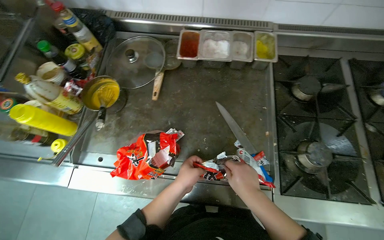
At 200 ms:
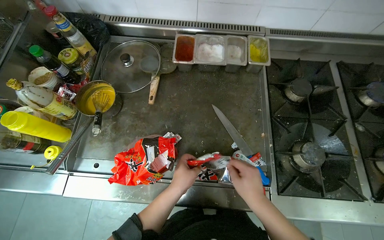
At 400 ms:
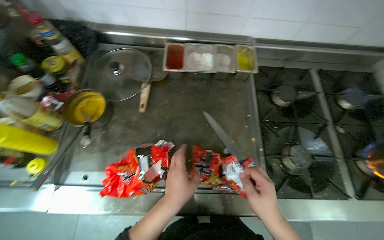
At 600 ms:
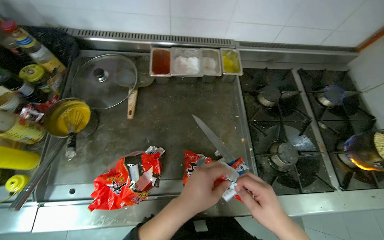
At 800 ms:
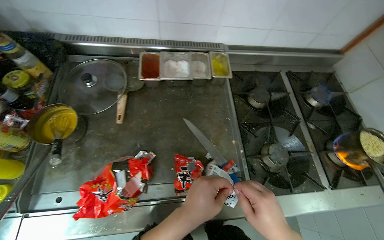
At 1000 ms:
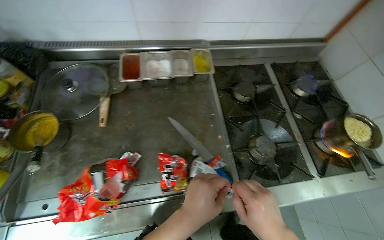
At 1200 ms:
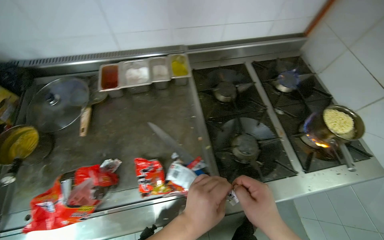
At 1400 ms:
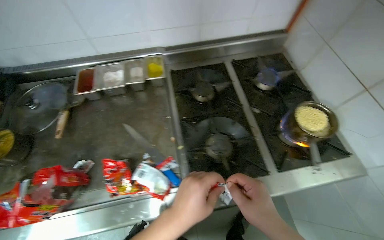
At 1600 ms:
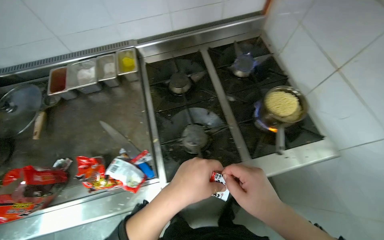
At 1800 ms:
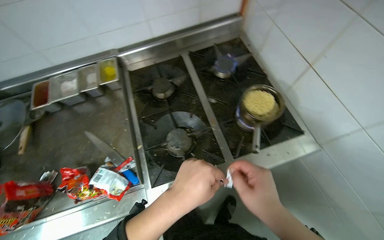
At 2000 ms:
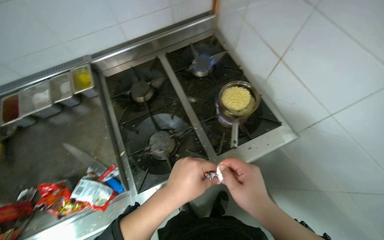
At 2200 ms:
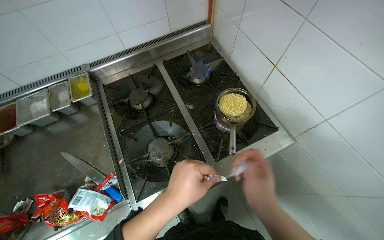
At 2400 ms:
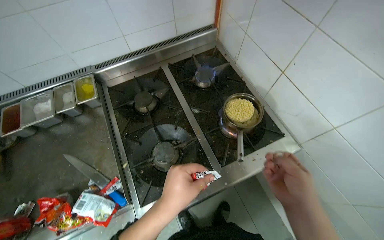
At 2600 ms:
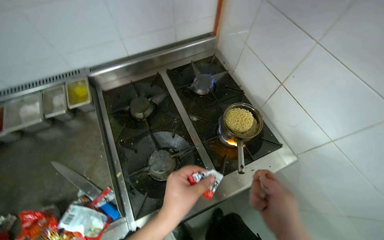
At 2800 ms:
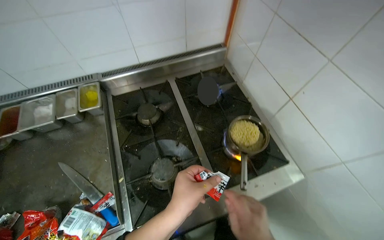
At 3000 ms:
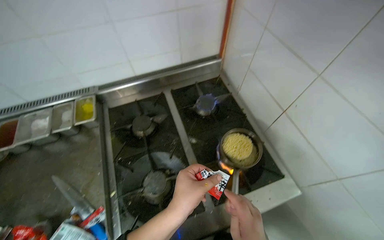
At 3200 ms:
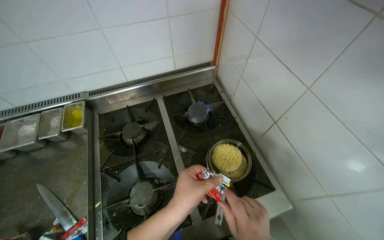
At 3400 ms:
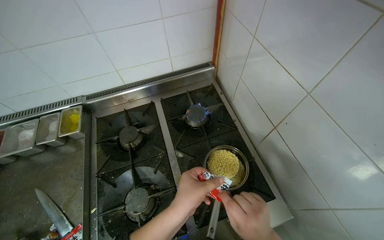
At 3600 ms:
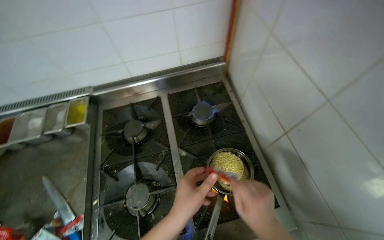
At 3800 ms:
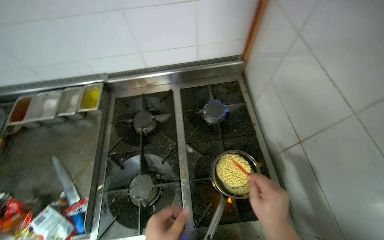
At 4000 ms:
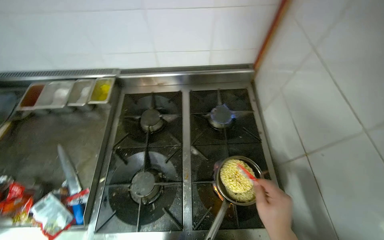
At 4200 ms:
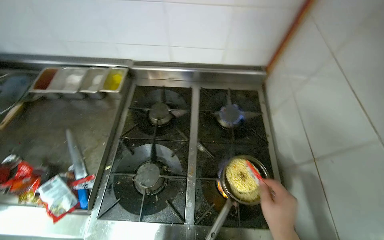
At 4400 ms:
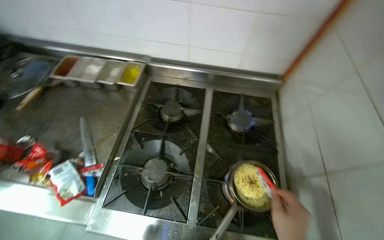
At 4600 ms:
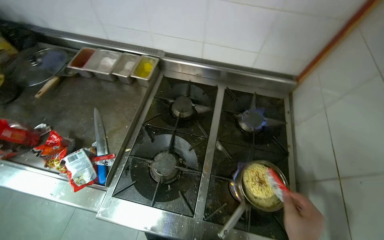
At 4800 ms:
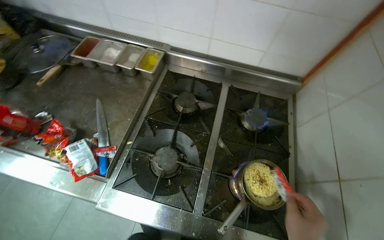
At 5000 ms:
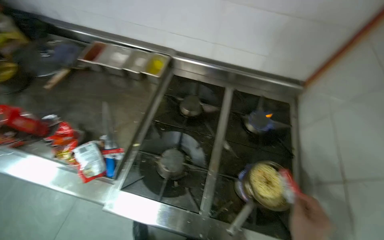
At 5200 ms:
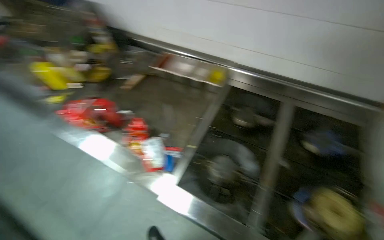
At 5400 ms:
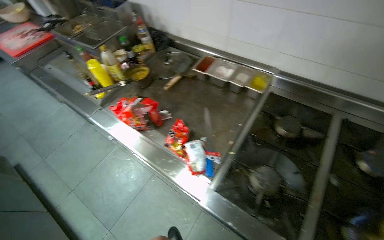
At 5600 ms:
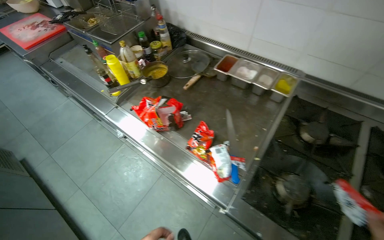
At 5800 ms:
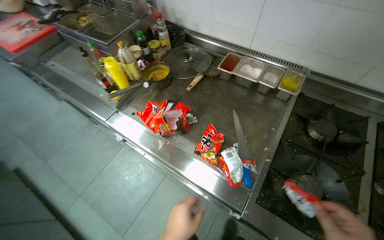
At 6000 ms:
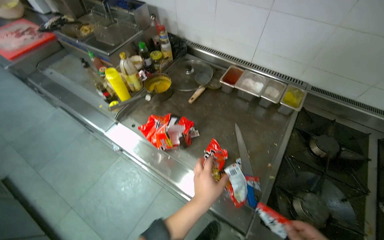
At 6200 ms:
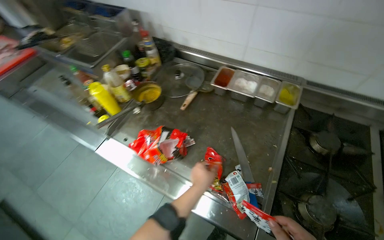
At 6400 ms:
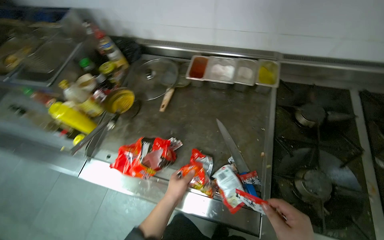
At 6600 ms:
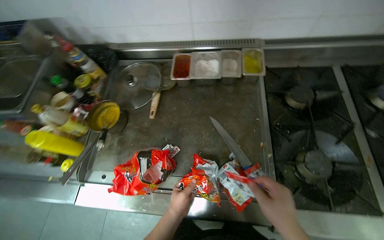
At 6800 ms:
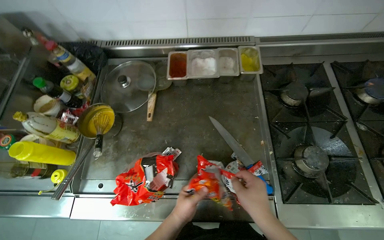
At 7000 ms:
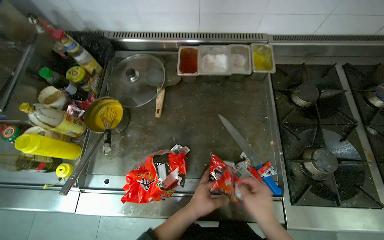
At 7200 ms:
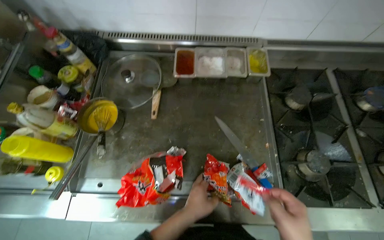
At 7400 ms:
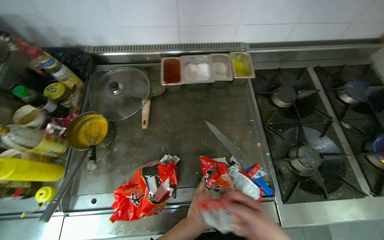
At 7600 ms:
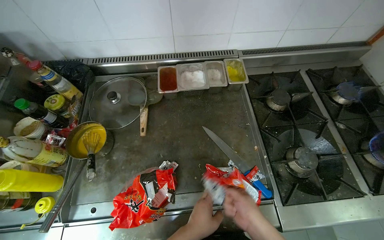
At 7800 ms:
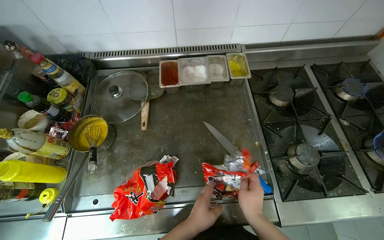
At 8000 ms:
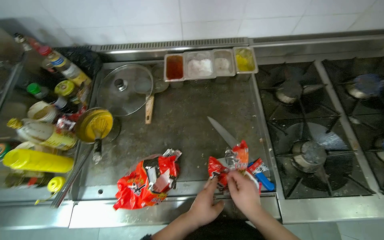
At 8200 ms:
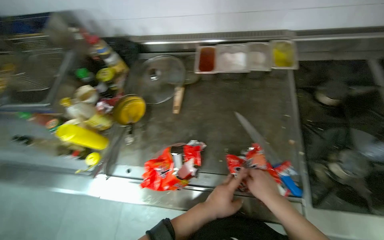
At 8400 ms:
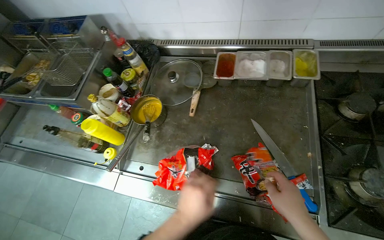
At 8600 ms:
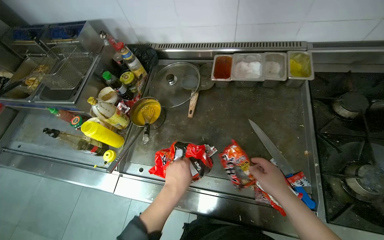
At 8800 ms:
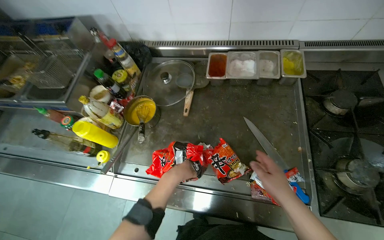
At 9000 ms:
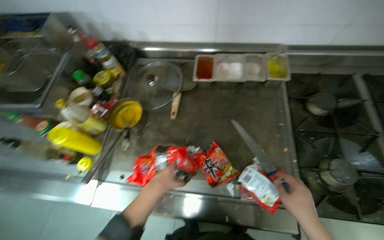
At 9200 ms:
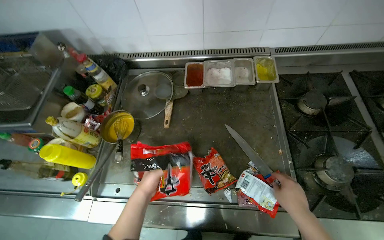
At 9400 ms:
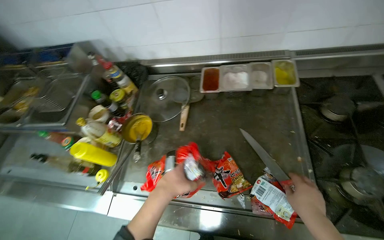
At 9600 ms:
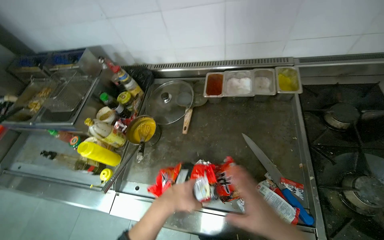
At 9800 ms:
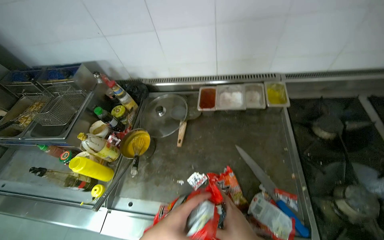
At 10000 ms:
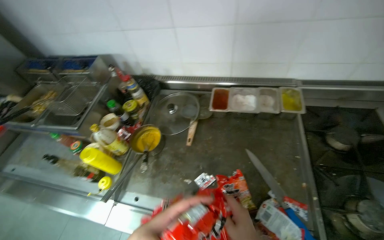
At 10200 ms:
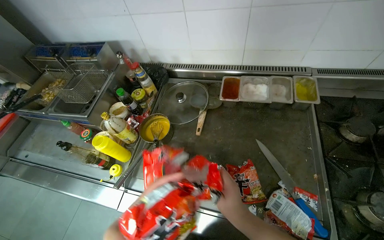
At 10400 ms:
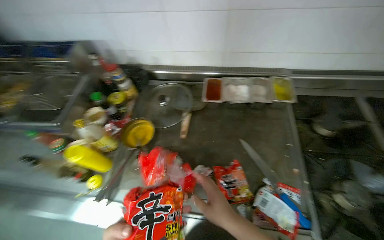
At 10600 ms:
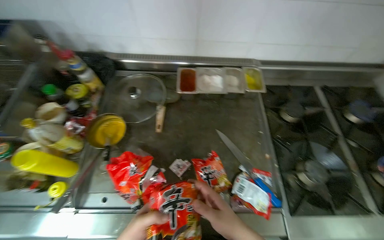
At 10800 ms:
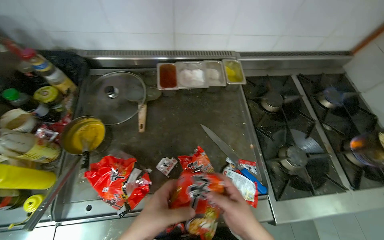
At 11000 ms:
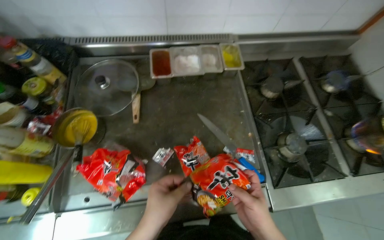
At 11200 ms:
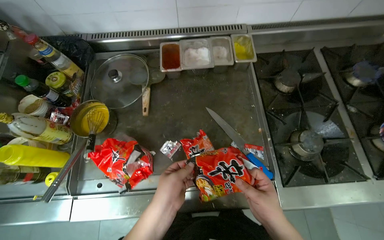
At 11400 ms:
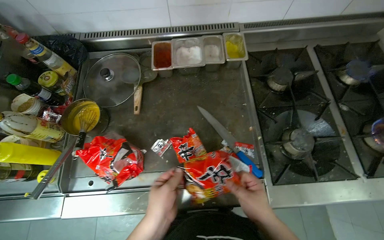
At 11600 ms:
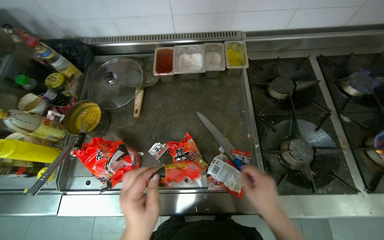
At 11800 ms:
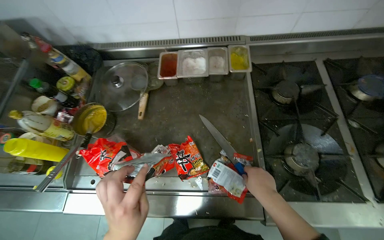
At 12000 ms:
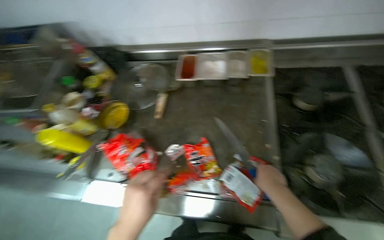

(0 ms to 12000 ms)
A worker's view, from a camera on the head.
Job: cooking food.
The whole recording: Preparing instant noodles for cooking. The worker opens a package of instant noodles, adds them to a pot, and mixes in seasoning packets.
0 ms - 1600 ms: The wearer moves to the right, some 50 cm.
3000 ms - 4400 ms: The scene rotates clockwise by about 25 degrees.
4400 ms - 6000 ms: The camera is carried to the left, some 60 cm. The wearer looks roughly 25 degrees further to the left.
6000 ms - 7600 ms: The head rotates about 40 degrees to the right.
7600 ms - 9000 ms: The left hand goes some 15 cm to the left.
10400 ms - 12000 ms: The right hand shifts some 25 cm to the right.

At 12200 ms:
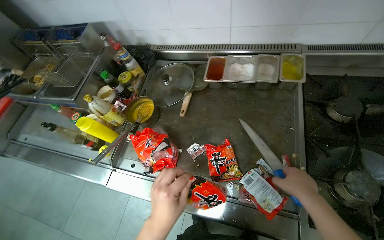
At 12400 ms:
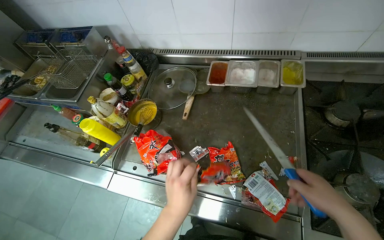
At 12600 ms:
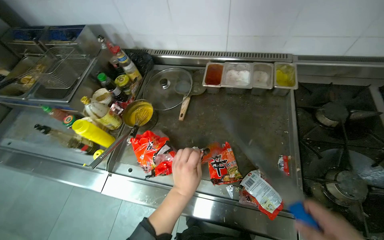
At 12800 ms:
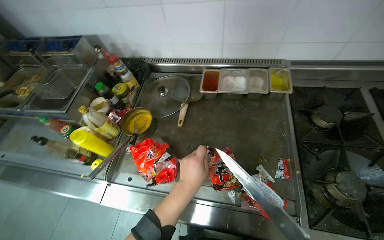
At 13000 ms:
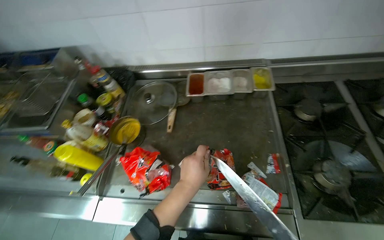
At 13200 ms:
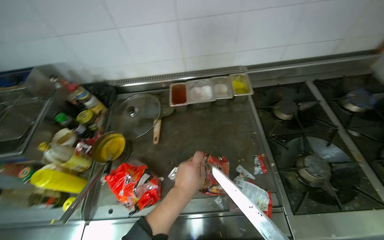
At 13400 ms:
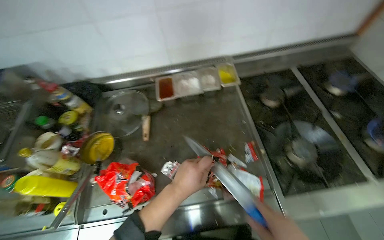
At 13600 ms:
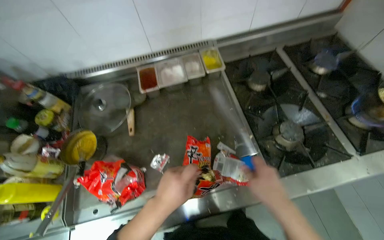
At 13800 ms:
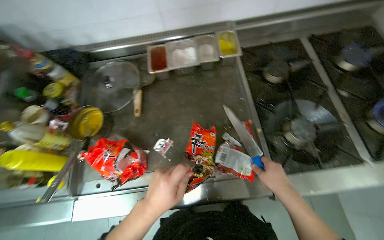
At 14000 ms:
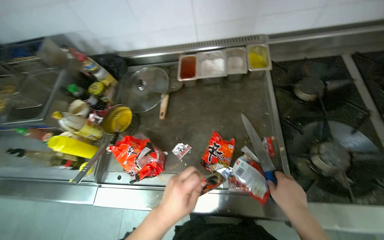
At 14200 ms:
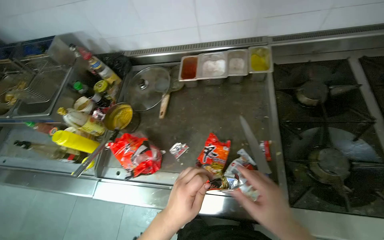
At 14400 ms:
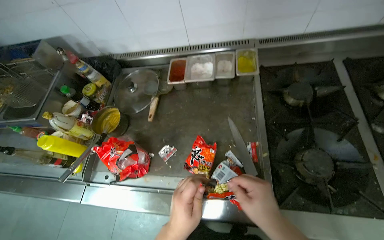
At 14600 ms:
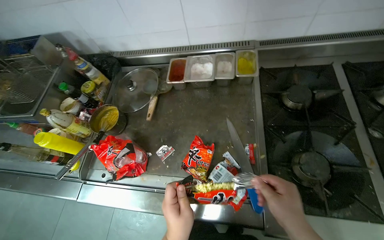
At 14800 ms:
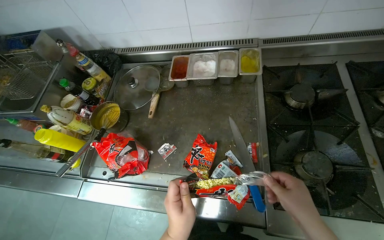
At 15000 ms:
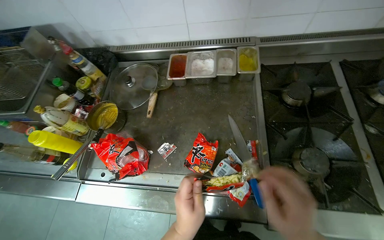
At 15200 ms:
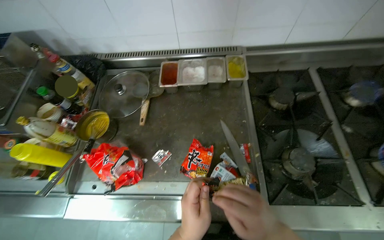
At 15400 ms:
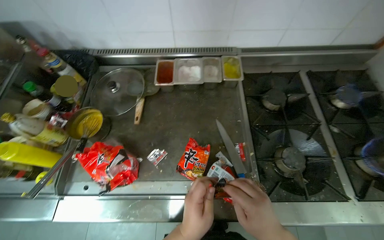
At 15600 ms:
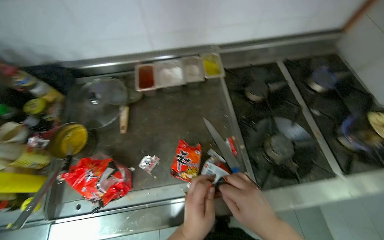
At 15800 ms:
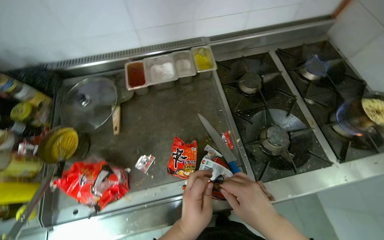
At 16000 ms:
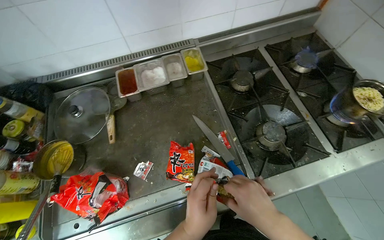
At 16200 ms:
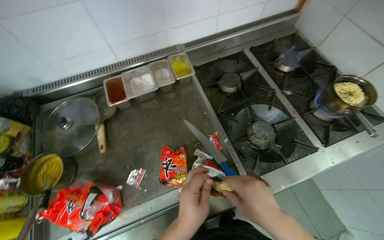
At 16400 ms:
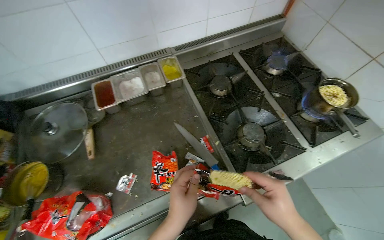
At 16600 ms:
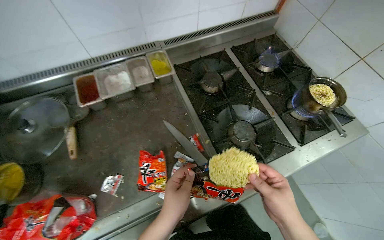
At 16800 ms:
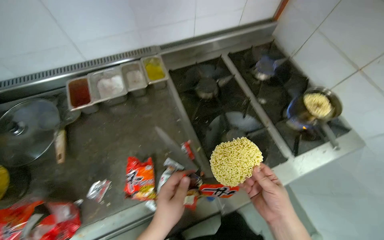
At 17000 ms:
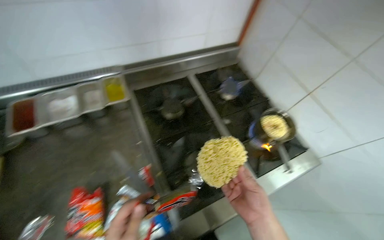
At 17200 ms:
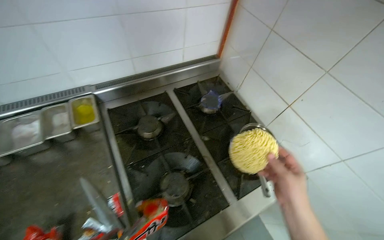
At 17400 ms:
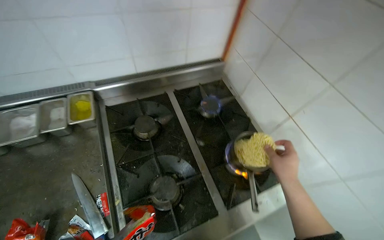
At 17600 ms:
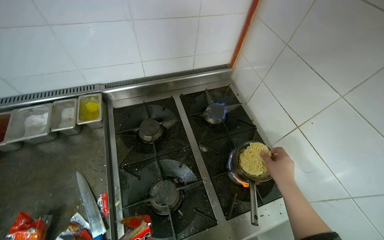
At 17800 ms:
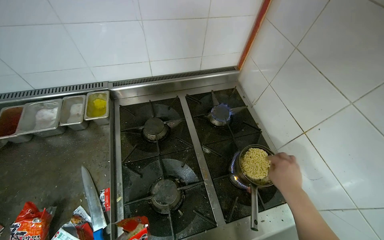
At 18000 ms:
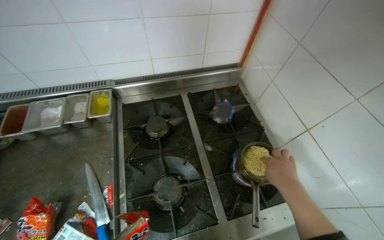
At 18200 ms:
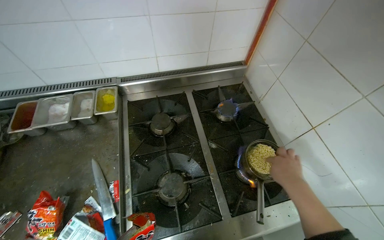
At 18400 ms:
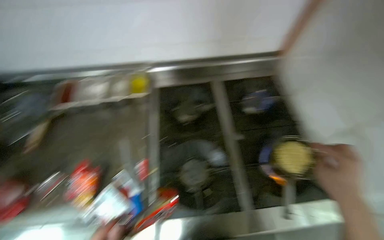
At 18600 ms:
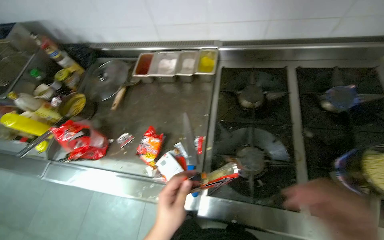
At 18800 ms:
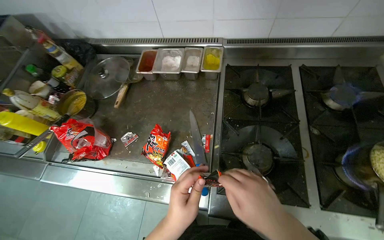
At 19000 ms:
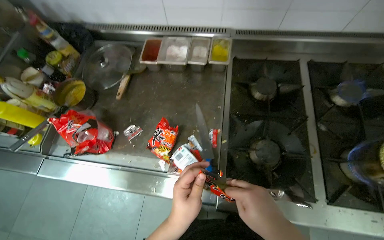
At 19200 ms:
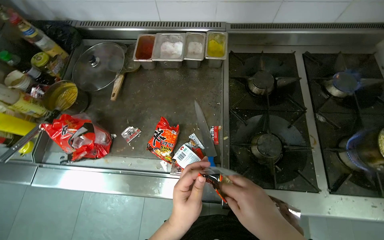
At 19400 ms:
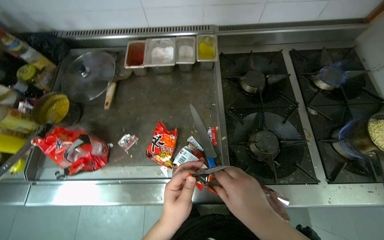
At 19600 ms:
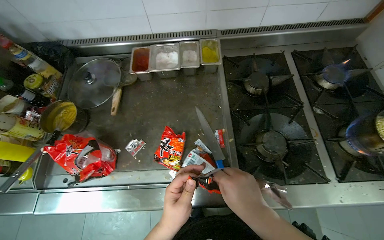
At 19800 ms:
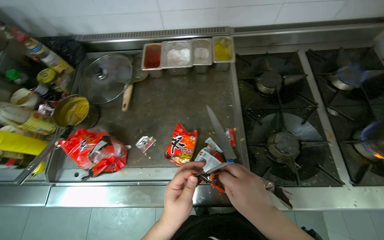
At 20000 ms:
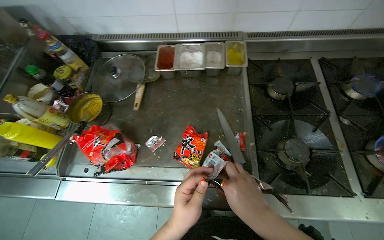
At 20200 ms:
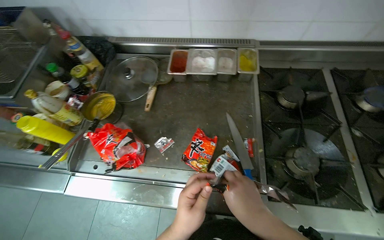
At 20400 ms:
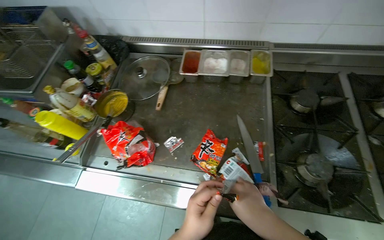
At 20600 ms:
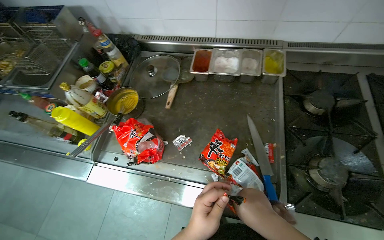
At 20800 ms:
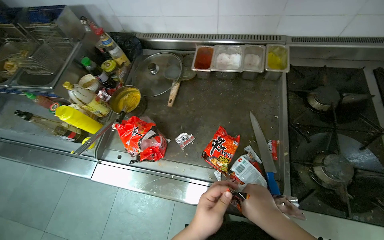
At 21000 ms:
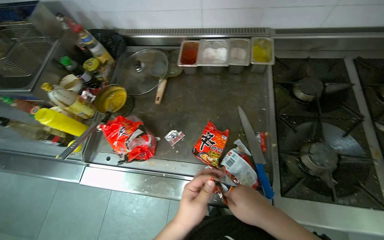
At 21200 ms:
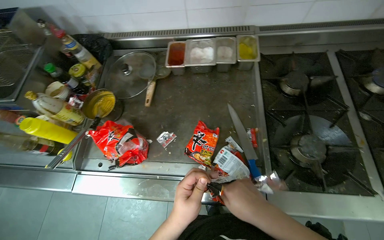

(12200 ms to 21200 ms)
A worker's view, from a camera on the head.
Job: cooking food.
The whole recording: Preparing instant noodles for cooking. The worker opens a package of instant noodles, adds them to a pot, and mixes in seasoning packets.
12200 ms - 13800 ms: The wearer's head swings roughly 25 degrees to the right.
13800 ms - 15200 ms: The left hand goes about 10 cm to the right.
15200 ms - 16600 ms: The wearer's head swings about 25 degrees to the right.
16600 ms - 18200 ms: The right hand shifts approximately 50 cm to the right, up the picture and farther from the camera.
18200 ms - 19800 ms: The camera is carried to the left, approximately 40 cm.
19800 ms - 21200 ms: The hands are busy where they are.
